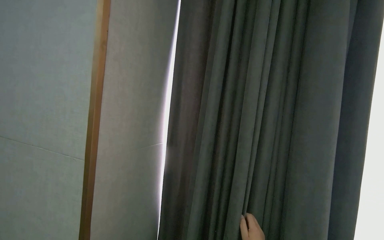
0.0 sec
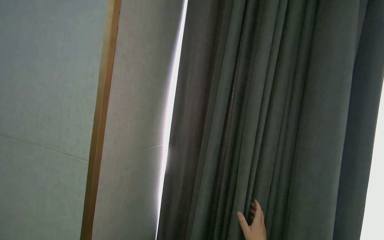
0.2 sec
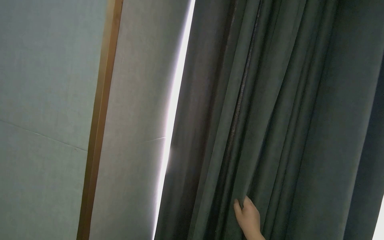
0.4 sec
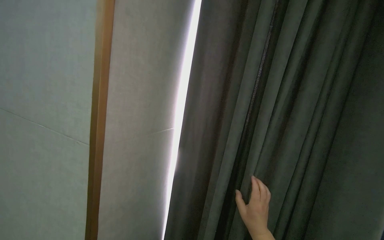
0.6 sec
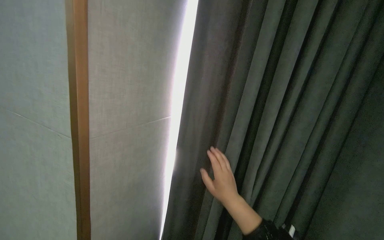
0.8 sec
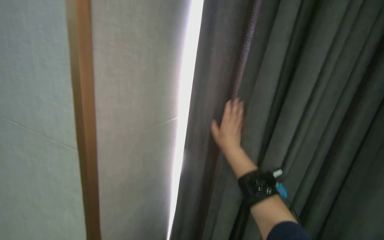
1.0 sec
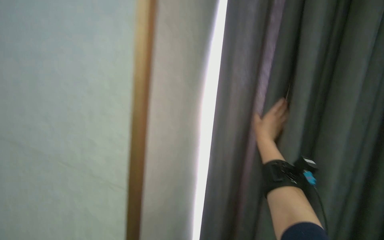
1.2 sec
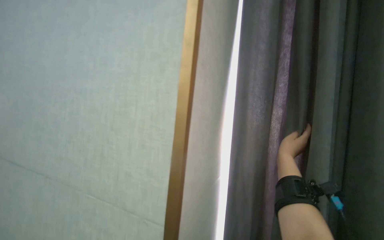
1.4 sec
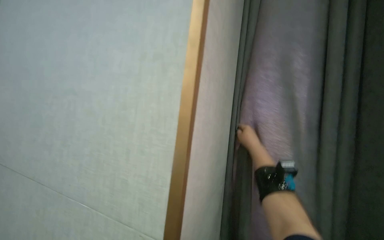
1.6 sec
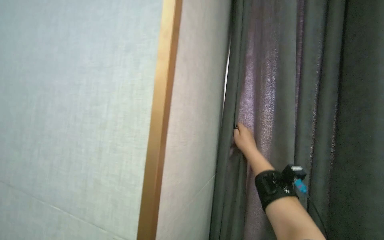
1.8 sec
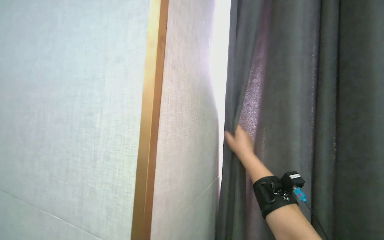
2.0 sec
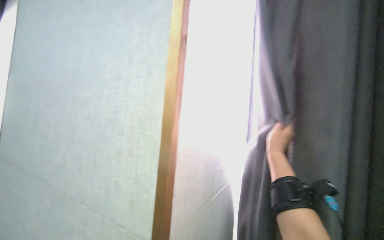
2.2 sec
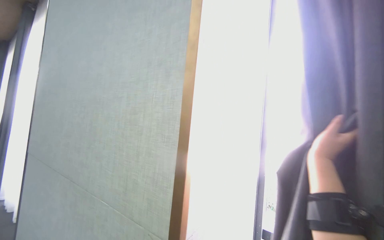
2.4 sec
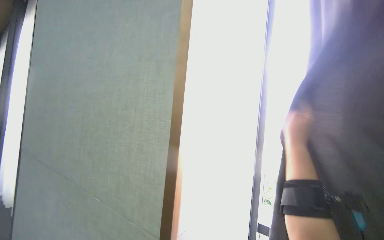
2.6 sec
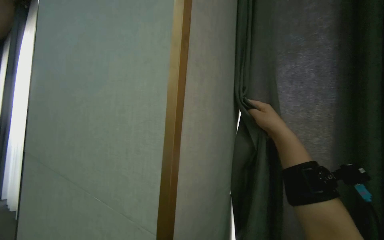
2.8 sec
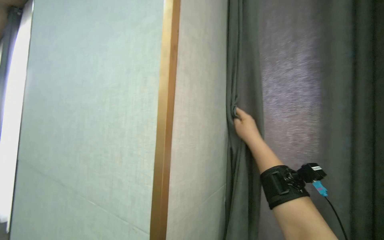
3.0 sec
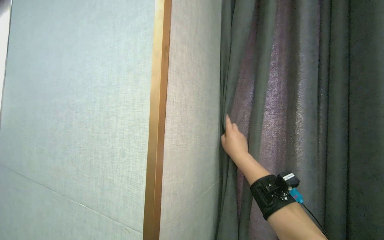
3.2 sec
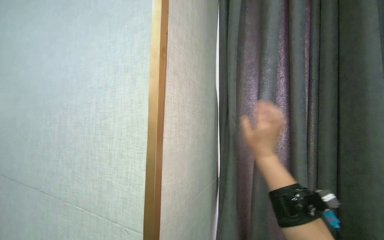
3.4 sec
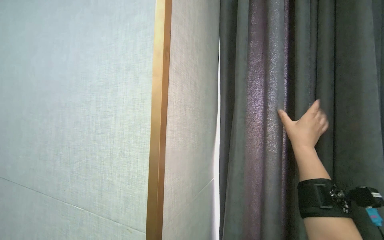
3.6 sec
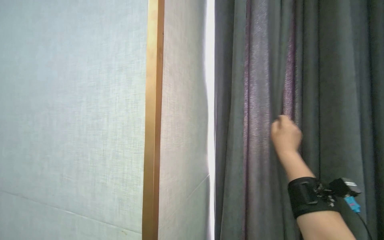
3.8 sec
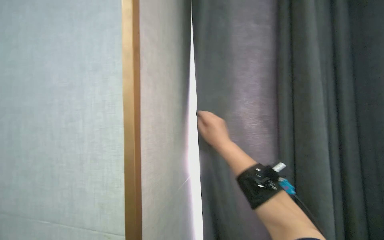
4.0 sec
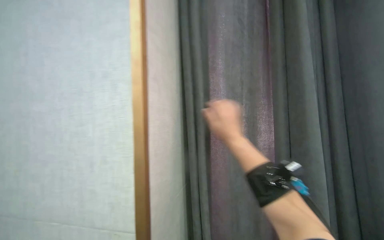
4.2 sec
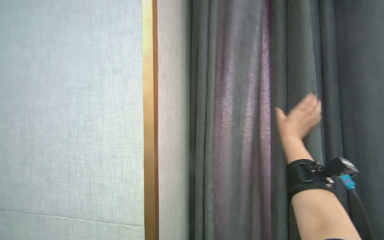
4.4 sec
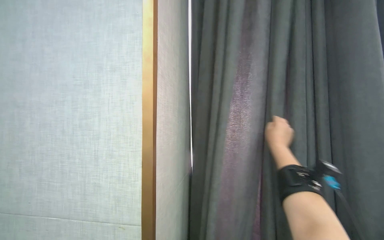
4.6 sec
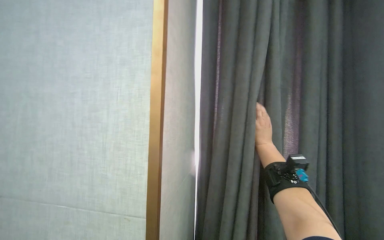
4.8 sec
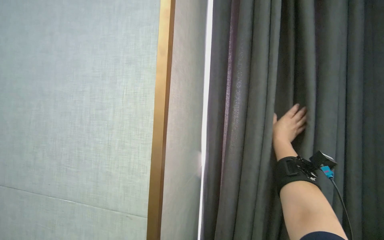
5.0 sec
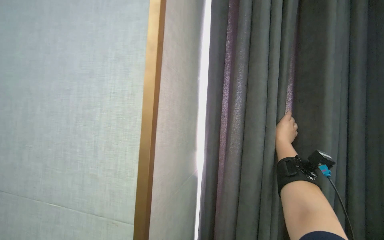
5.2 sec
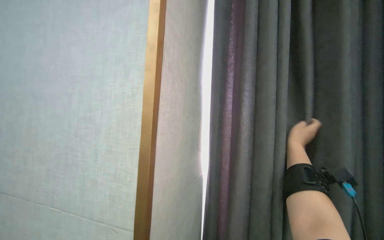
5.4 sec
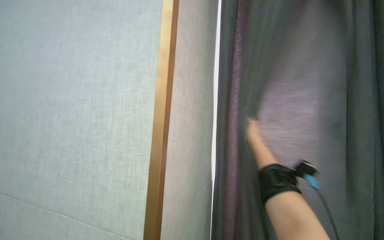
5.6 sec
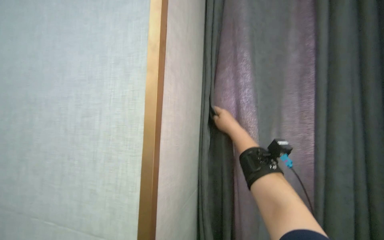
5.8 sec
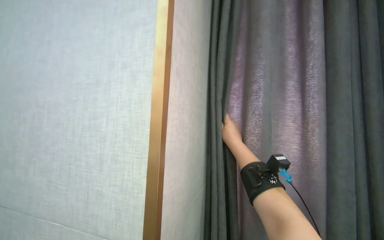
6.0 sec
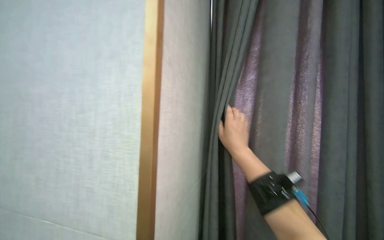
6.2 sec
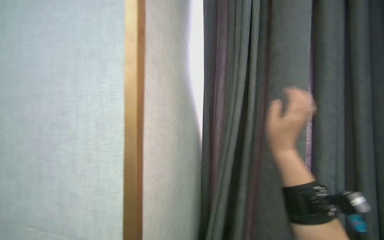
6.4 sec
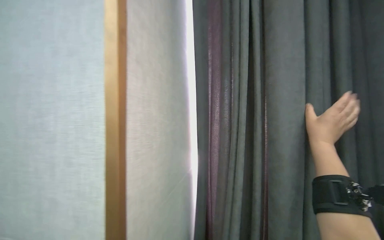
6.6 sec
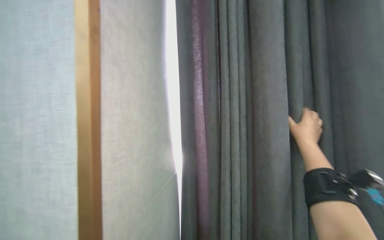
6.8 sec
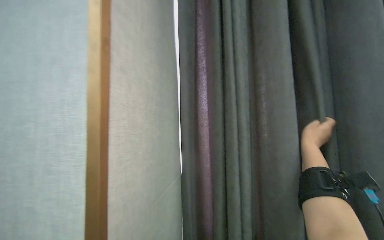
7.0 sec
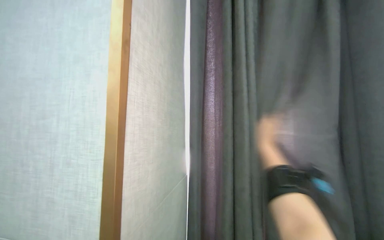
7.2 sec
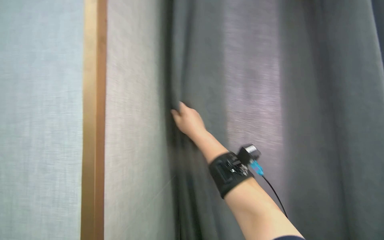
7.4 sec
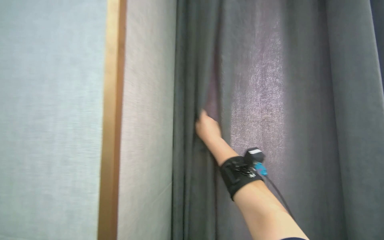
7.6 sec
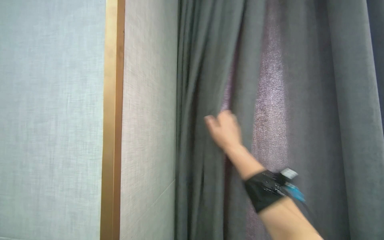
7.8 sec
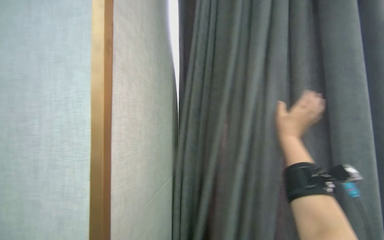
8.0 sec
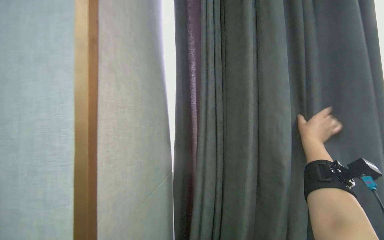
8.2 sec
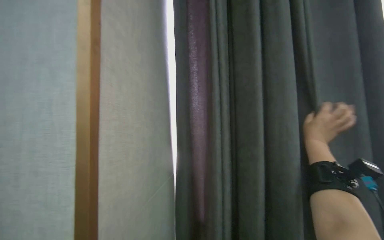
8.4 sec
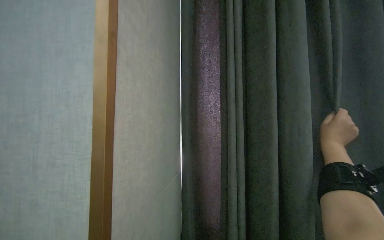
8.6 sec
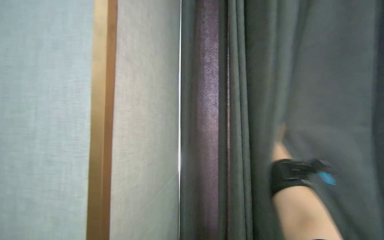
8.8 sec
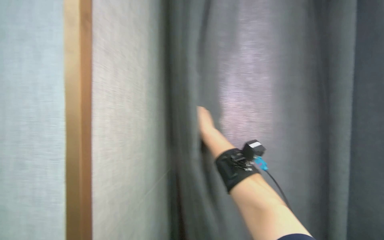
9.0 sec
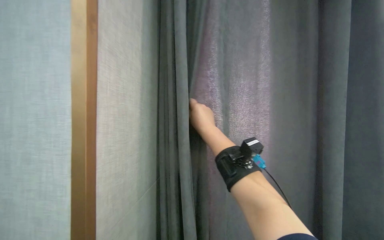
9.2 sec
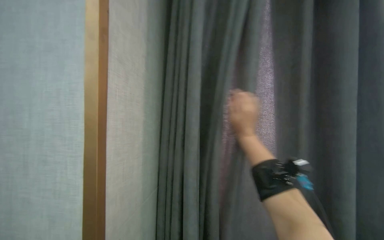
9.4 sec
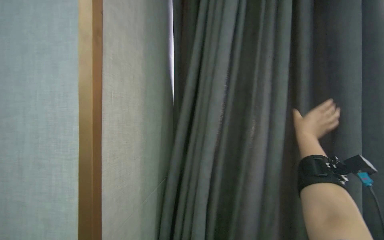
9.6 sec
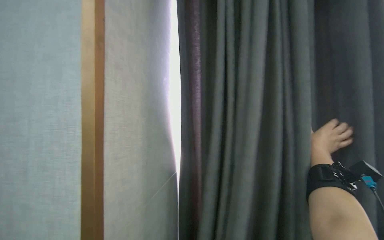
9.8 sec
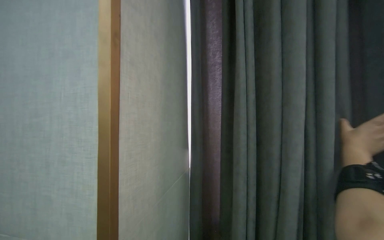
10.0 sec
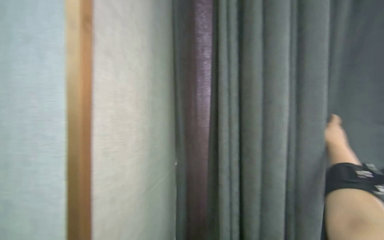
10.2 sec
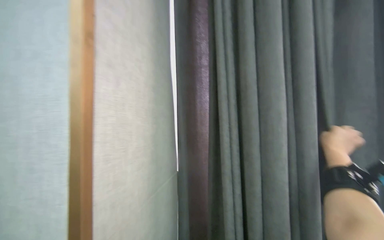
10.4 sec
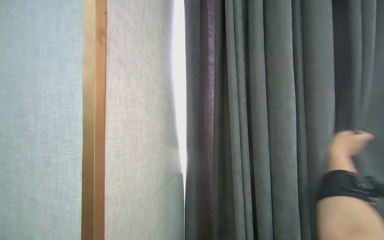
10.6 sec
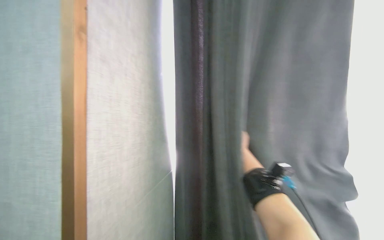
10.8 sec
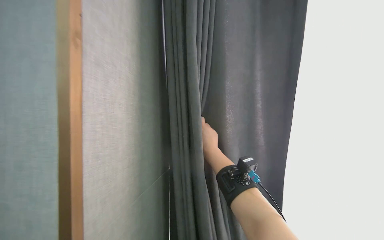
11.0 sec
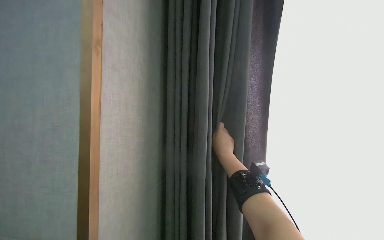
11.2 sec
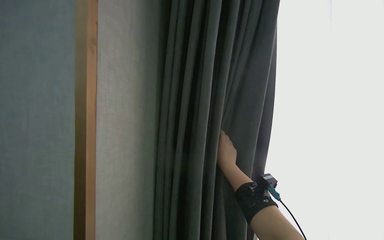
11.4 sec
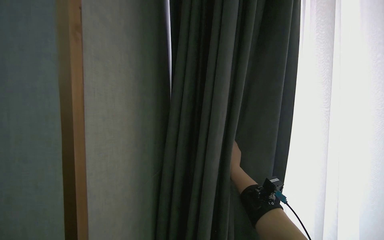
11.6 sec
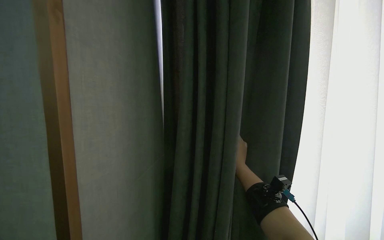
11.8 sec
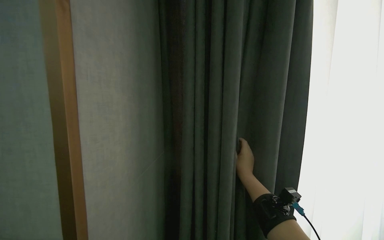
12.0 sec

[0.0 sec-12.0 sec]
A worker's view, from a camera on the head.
Job: organizing items.
The whole recording: Adjusting room curtains. The worker adjusts the room curtains by opening and closing them.
3.0 sec to 4.4 sec: The head rotates roughly 25 degrees to the right.
10.4 sec to 12.0 sec: The camera sweeps to the left, by about 20 degrees.

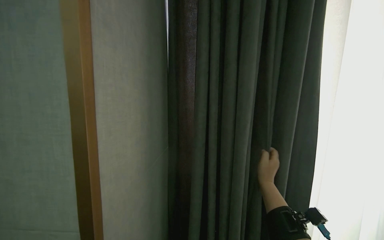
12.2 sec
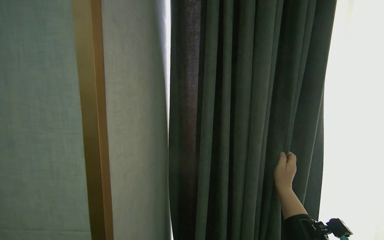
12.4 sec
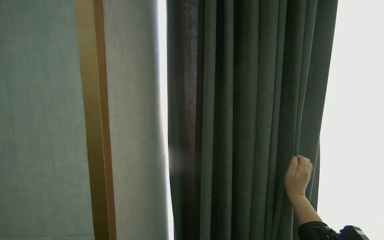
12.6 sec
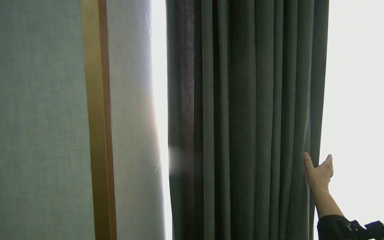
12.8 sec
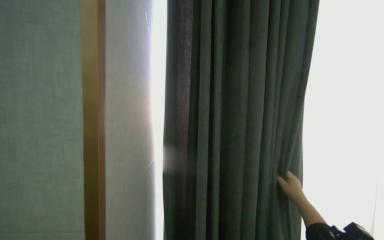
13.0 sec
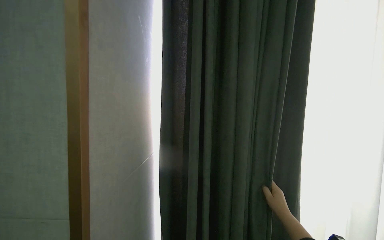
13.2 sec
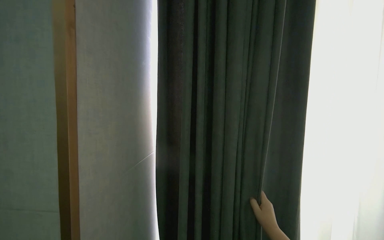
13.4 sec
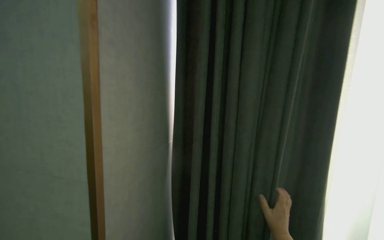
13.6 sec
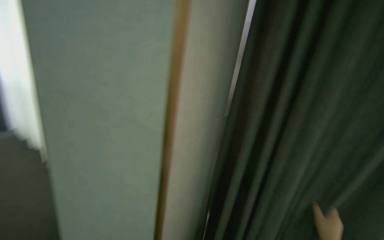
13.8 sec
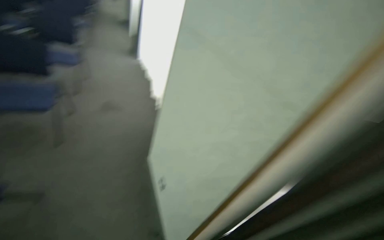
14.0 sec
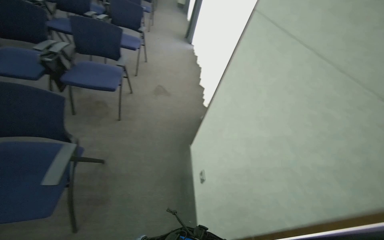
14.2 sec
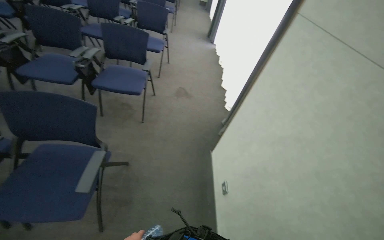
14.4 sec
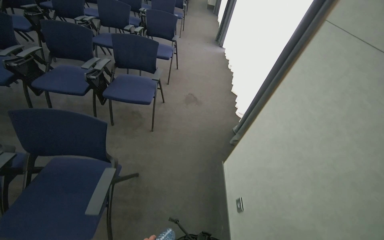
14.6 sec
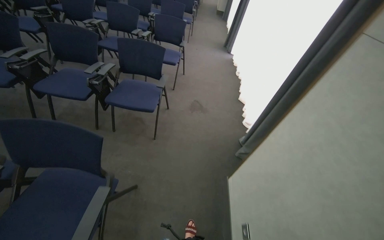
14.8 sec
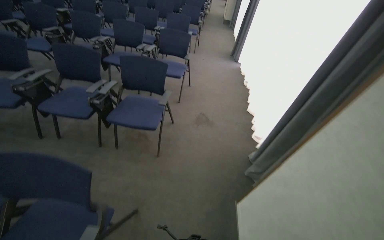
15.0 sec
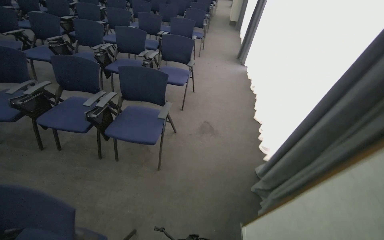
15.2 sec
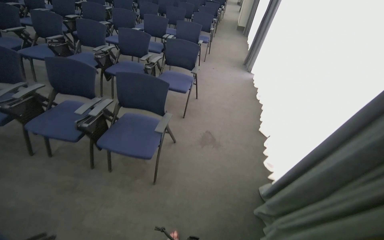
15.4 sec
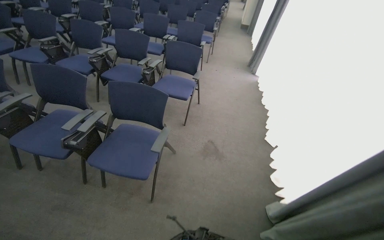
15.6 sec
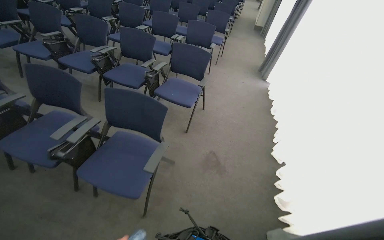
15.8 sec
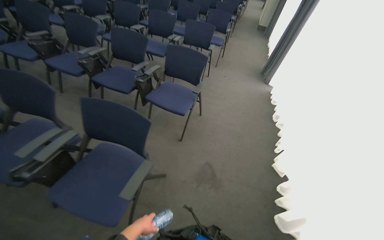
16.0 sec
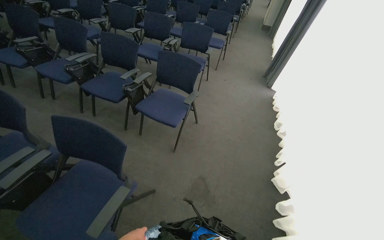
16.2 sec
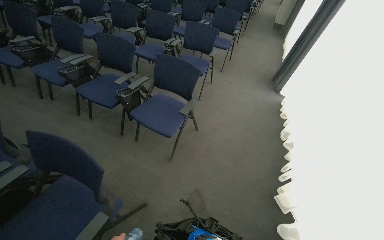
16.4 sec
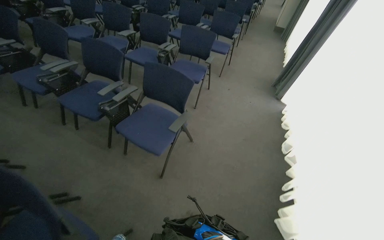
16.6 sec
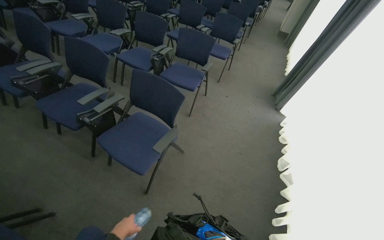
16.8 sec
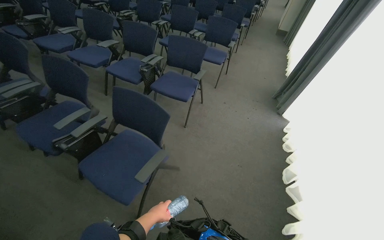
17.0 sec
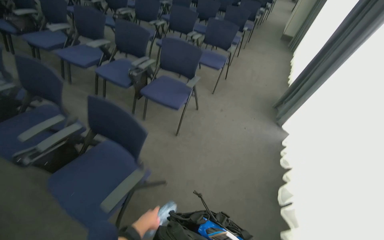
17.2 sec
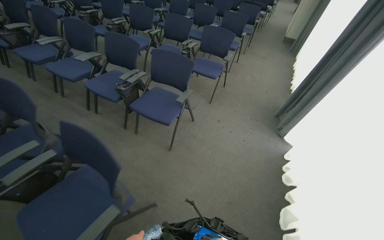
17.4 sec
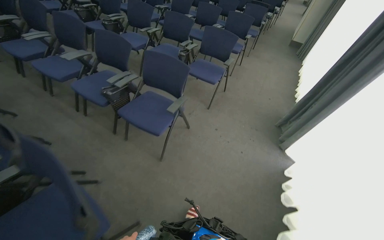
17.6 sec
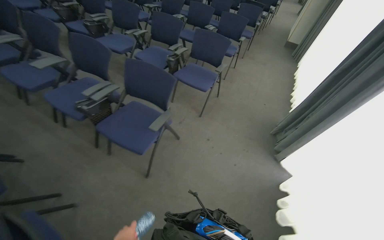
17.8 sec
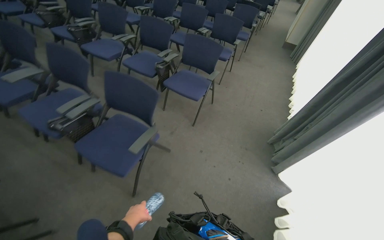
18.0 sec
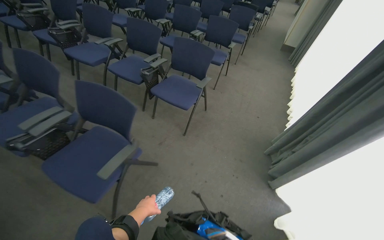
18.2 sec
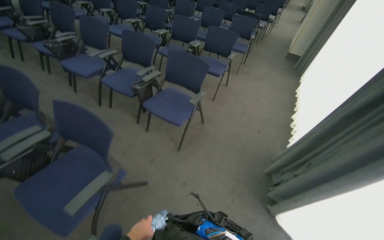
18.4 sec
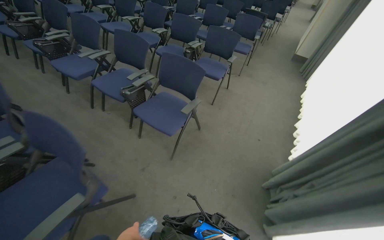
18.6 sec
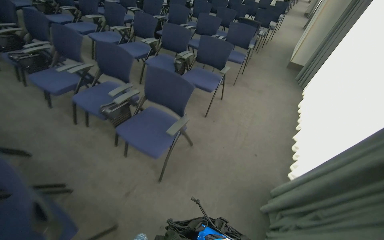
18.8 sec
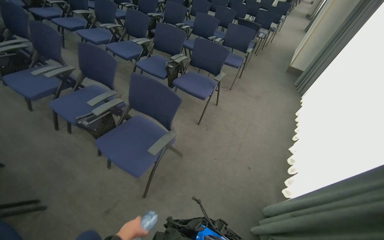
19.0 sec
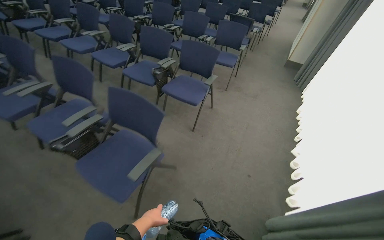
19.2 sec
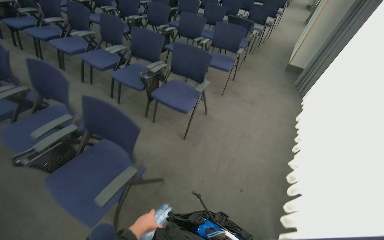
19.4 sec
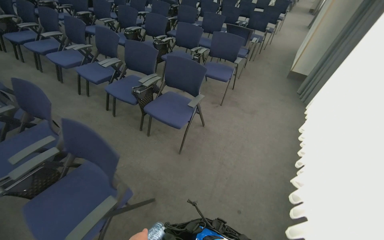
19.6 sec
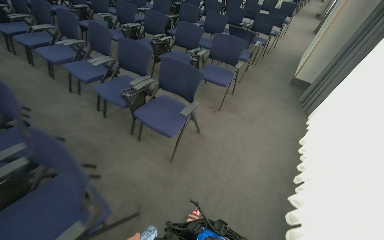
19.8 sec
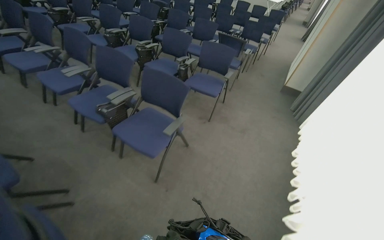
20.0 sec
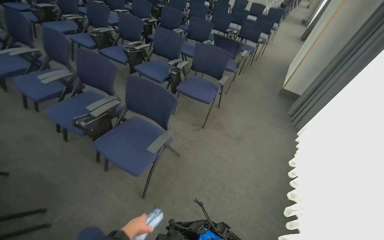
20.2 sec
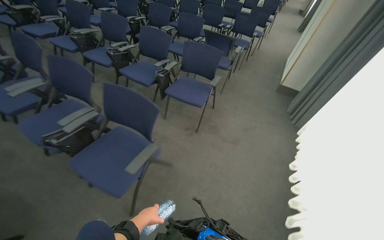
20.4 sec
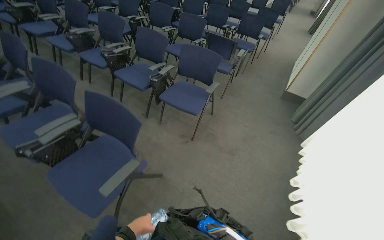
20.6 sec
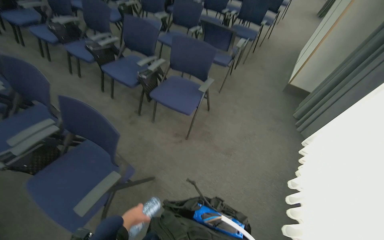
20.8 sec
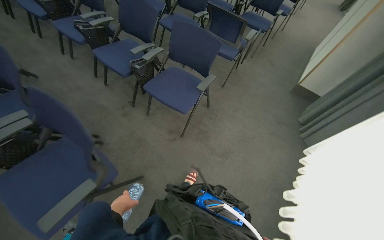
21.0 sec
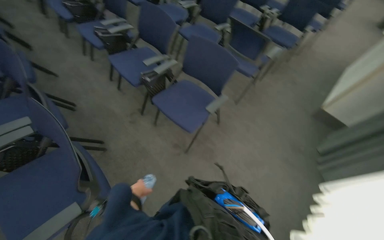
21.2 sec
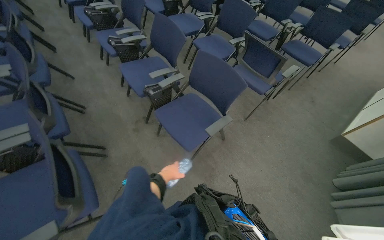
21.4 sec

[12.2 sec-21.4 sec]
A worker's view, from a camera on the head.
Job: organizing items.
The whole recording: Adjusting room curtains. The worker adjusts the room curtains by opening and closing them.
13.8 sec to 15.2 sec: The head travels approximately 80 cm. The wearer looks approximately 45 degrees further to the left.
15.2 sec to 16.8 sec: The wearer moves about 1.5 m.
16.8 sec to 18.4 sec: The camera travels roughly 1.5 m.
18.4 sec to 19.8 sec: The camera travels about 1.5 m.
19.8 sec to 21.4 sec: The wearer moves approximately 1.5 m.
